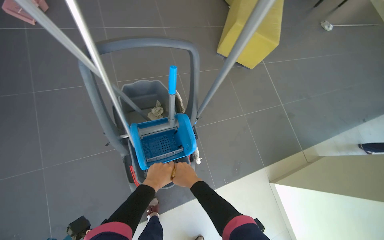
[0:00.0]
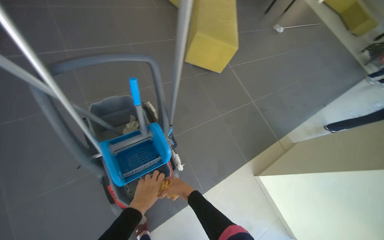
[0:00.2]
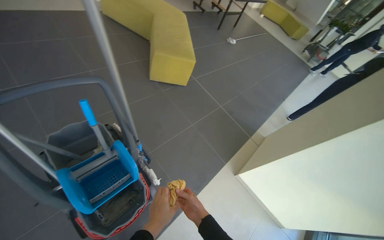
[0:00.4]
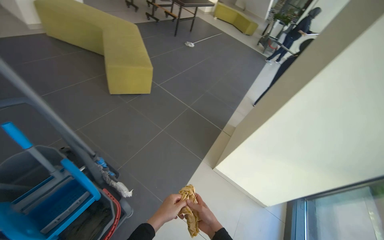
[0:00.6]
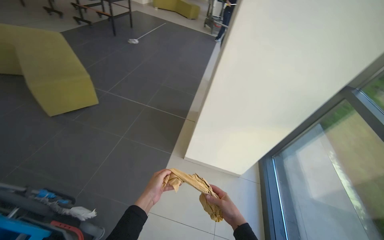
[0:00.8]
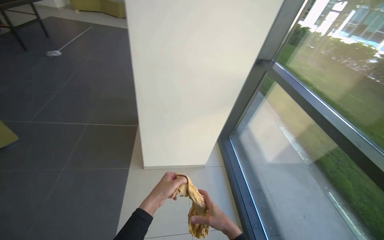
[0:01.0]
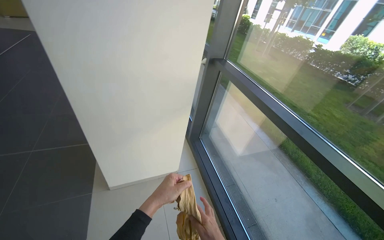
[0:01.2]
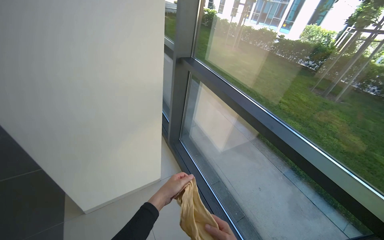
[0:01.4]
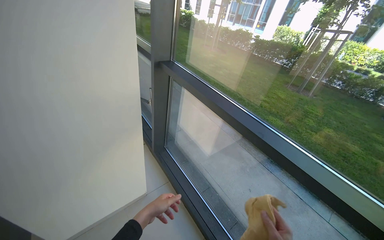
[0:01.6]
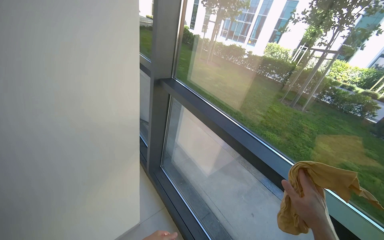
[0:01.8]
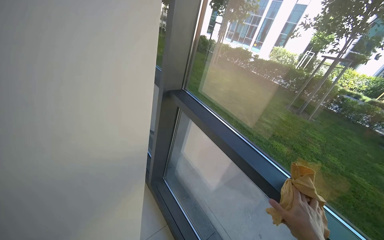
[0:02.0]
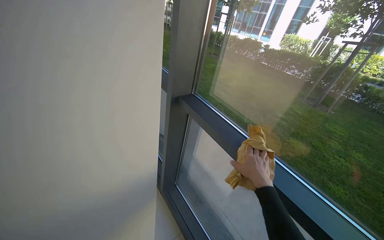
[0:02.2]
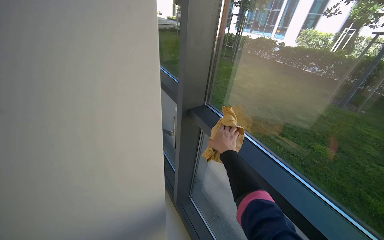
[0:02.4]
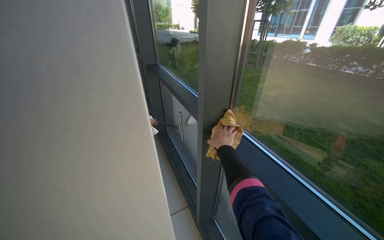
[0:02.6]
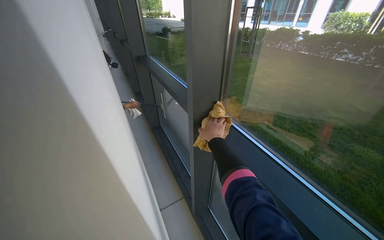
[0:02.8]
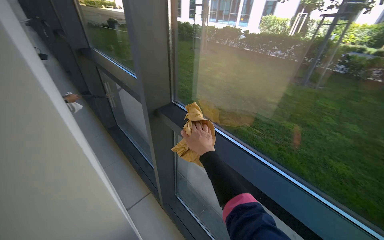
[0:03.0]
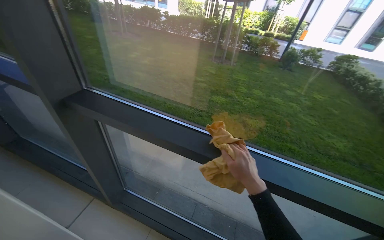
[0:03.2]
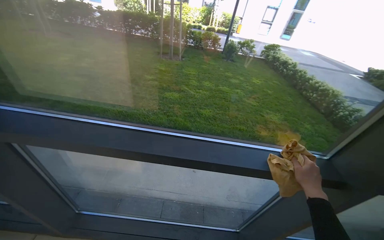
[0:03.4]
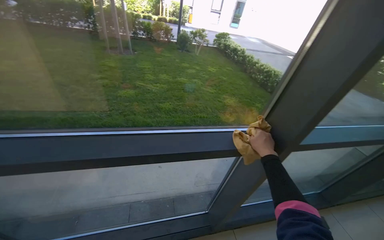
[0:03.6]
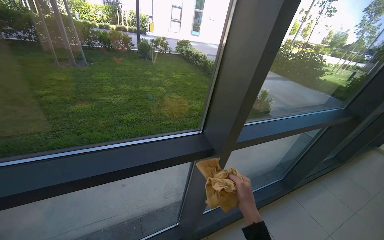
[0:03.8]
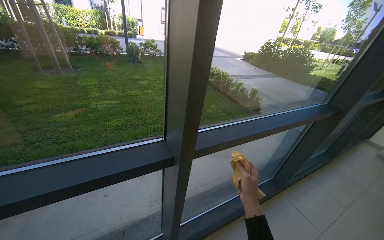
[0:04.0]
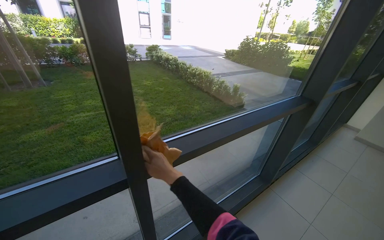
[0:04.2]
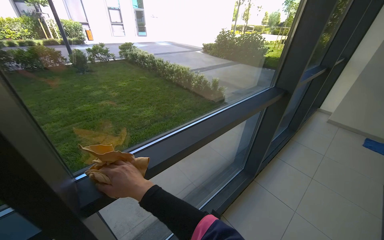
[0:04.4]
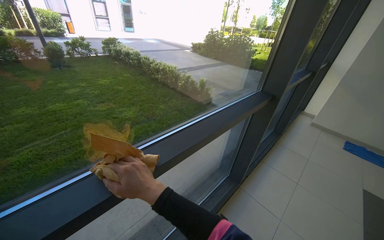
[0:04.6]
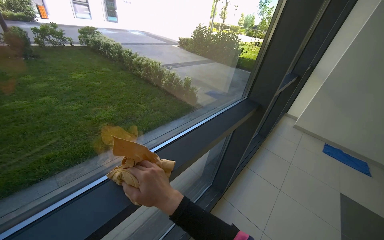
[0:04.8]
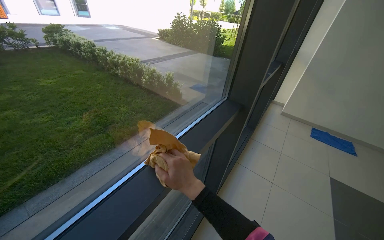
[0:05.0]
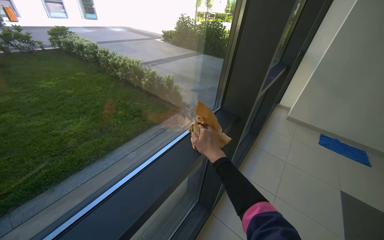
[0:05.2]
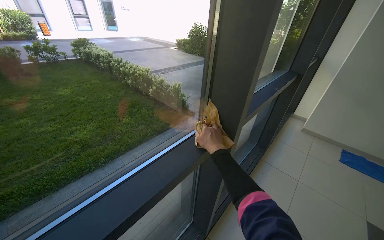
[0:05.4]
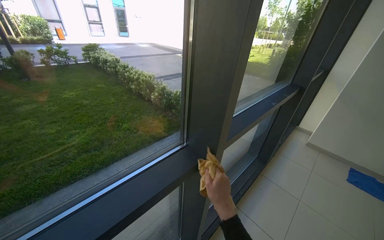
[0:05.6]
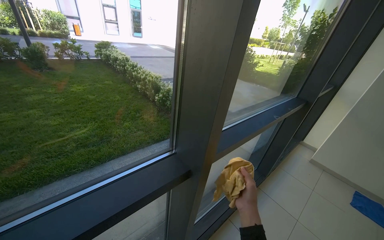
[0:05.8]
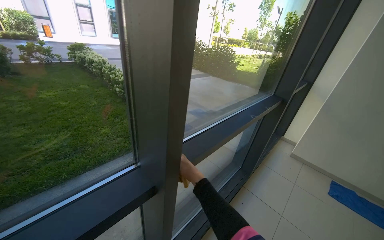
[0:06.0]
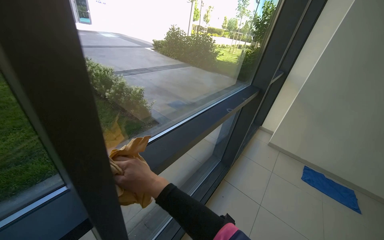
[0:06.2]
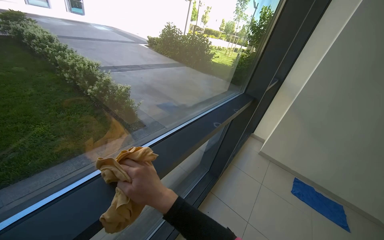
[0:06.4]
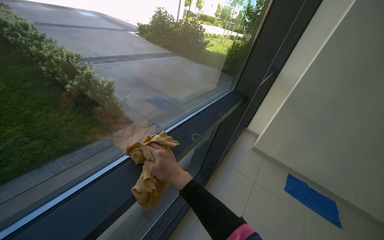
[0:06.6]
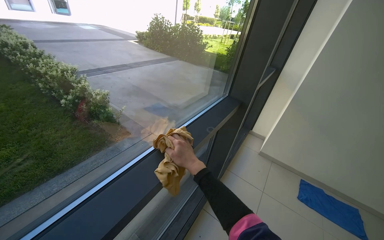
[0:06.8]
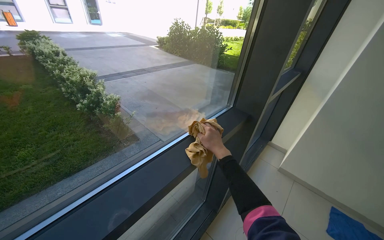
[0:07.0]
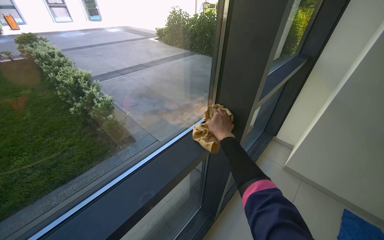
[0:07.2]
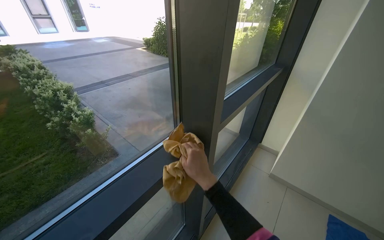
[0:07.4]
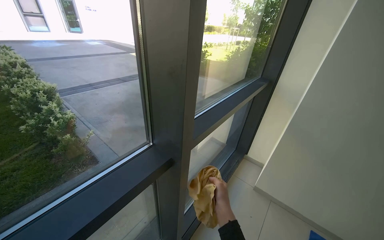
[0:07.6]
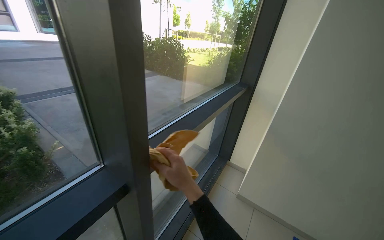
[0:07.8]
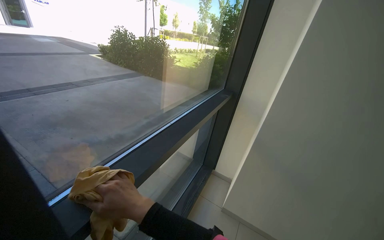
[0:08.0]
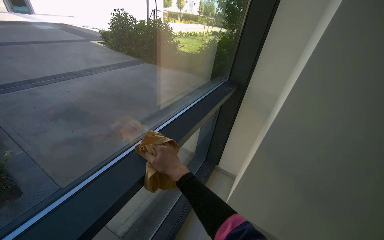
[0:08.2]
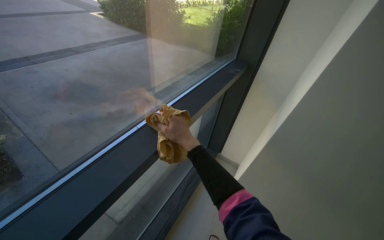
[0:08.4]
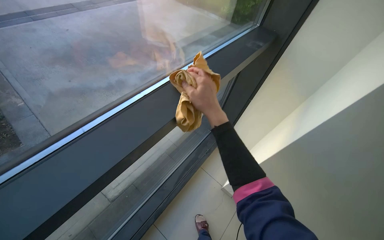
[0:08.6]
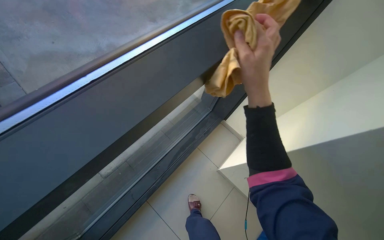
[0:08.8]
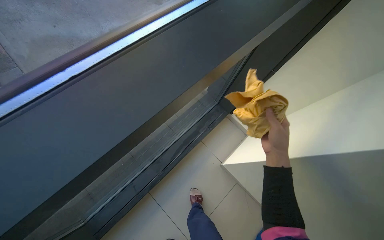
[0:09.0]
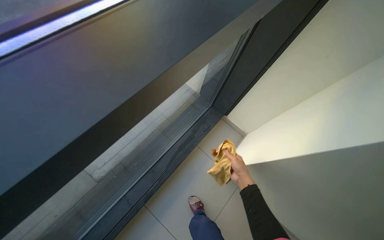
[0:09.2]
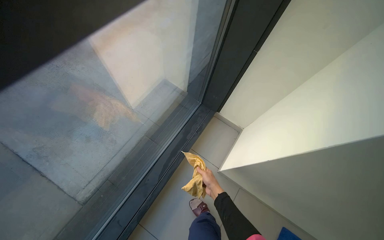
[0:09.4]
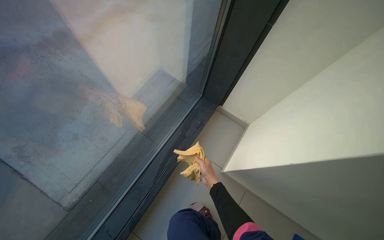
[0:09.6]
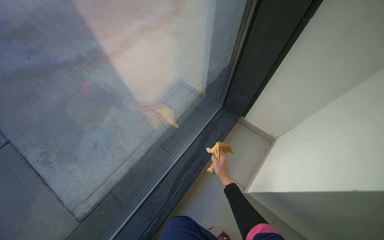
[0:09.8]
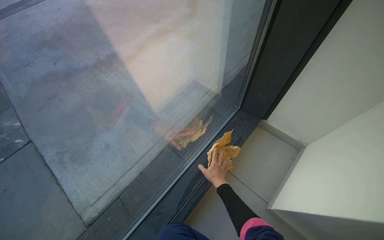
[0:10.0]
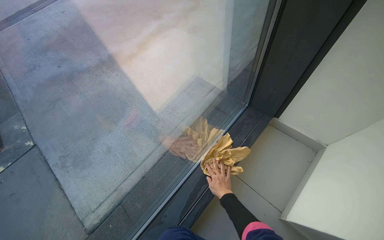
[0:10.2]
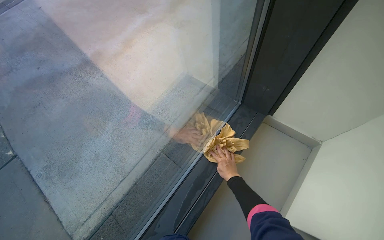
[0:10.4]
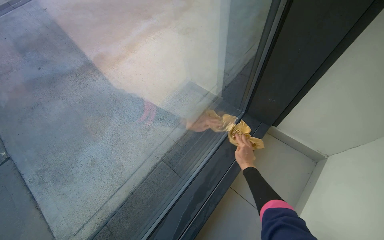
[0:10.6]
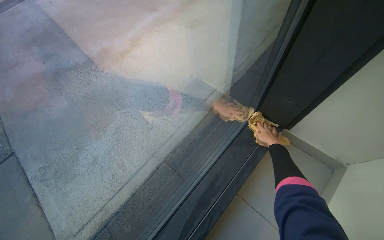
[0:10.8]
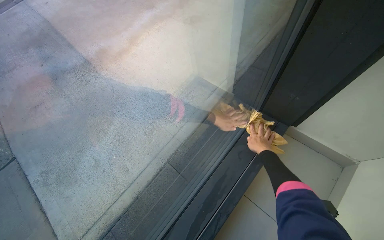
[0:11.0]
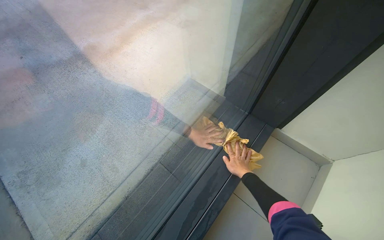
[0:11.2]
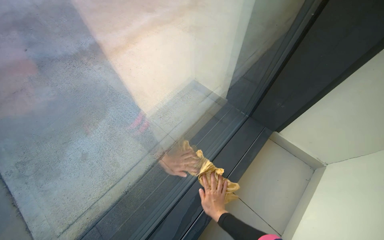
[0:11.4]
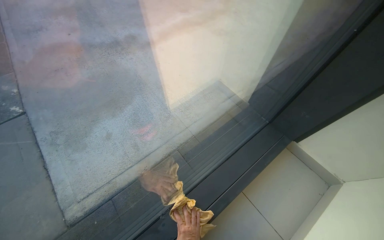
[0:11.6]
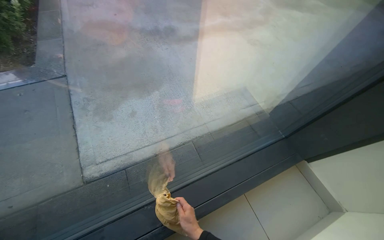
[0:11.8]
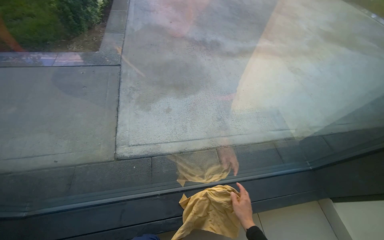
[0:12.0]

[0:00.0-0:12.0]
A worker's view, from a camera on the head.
Job: cleaning windows.
The whole recording: Wiping window frames and glass. The worker wipes the window frames and glass with a yellow cloth, periodically wringing it in a bucket.
0:00.0 to 0:01.6: The camera is carried some 1 m. The wearer looks approximately 105 degrees further to the right.
0:01.6 to 0:03.0: The camera travels some 70 cm.
0:03.0 to 0:04.4: The head travels some 1 m. The wearer's head swings approximately 90 degrees to the right.
0:04.4 to 0:06.0: The head travels some 1 m.
0:06.0 to 0:07.6: The camera travels about 1.5 m.
0:07.6 to 0:09.0: The camera is carried some 70 cm. The wearer looks about 15 degrees further downward.
0:09.0 to 0:10.4: The wearer moves some 50 cm.
0:10.4 to 0:12.0: The scene turns approximately 45 degrees clockwise in the picture.

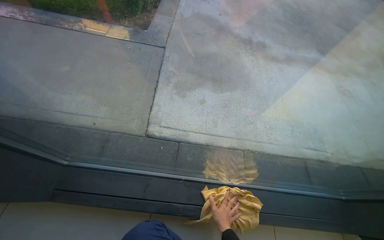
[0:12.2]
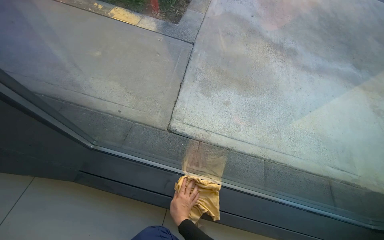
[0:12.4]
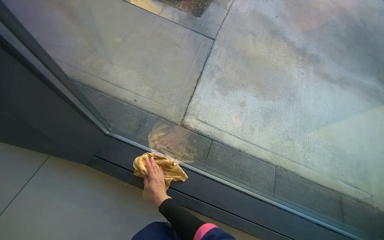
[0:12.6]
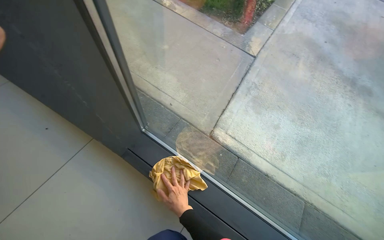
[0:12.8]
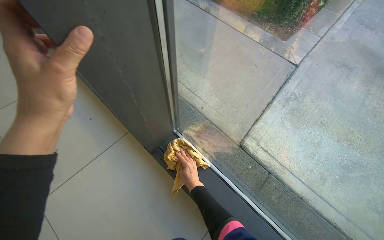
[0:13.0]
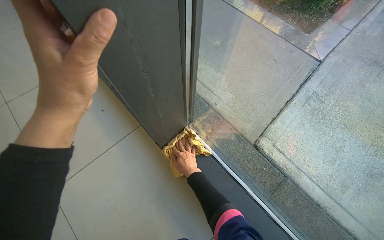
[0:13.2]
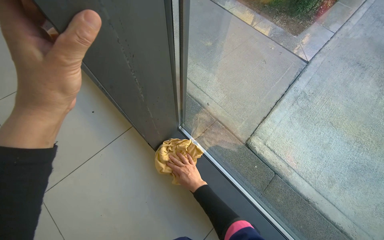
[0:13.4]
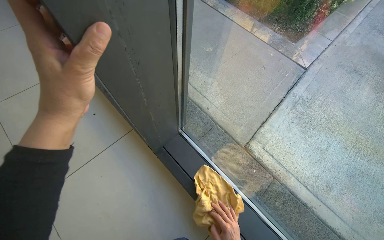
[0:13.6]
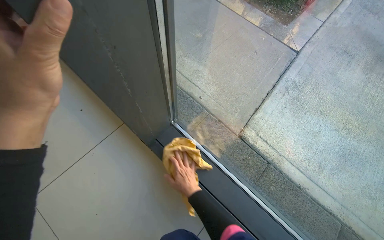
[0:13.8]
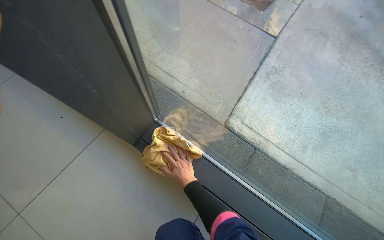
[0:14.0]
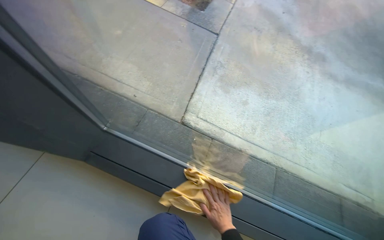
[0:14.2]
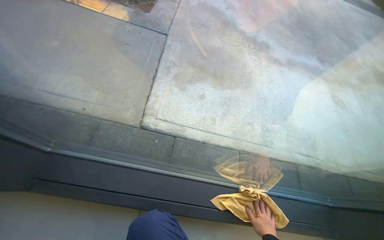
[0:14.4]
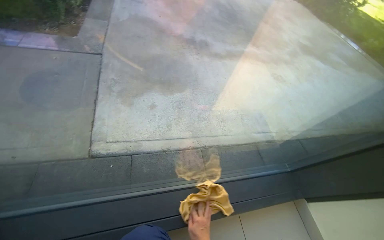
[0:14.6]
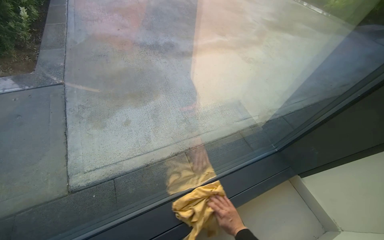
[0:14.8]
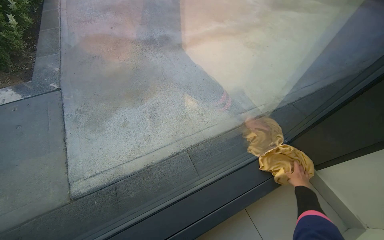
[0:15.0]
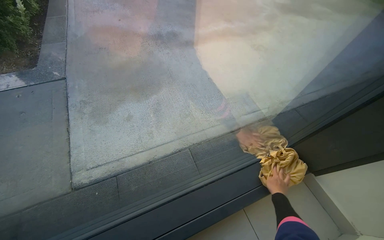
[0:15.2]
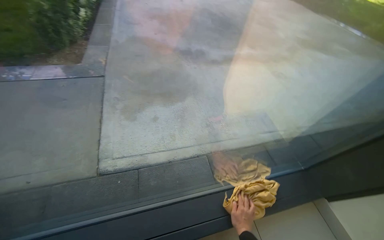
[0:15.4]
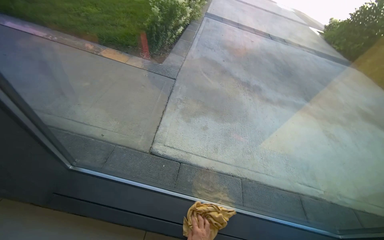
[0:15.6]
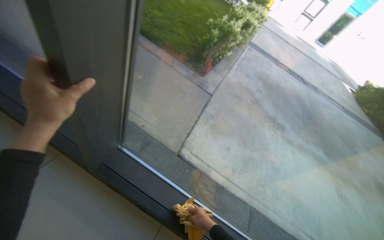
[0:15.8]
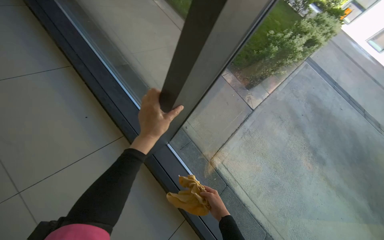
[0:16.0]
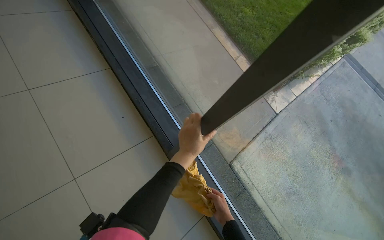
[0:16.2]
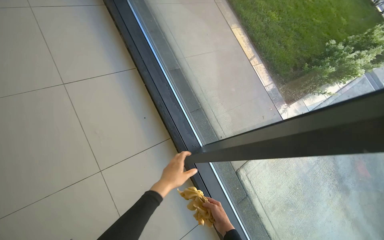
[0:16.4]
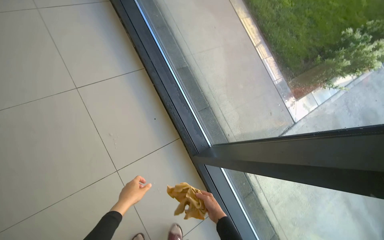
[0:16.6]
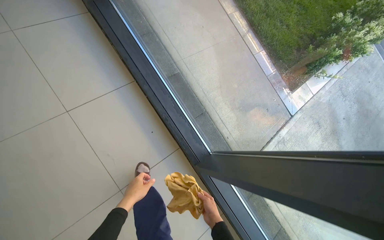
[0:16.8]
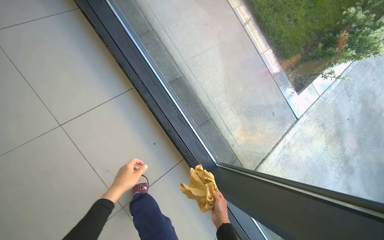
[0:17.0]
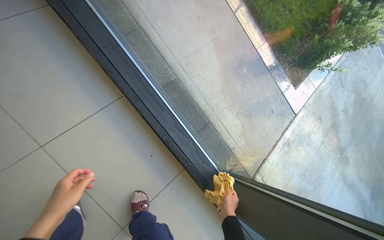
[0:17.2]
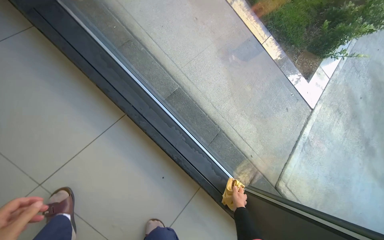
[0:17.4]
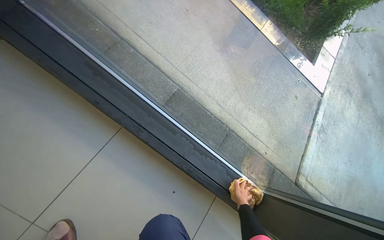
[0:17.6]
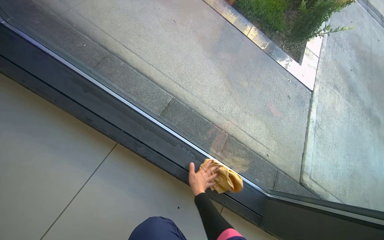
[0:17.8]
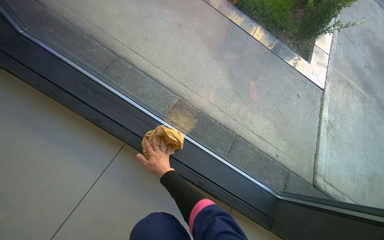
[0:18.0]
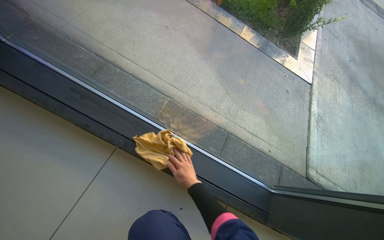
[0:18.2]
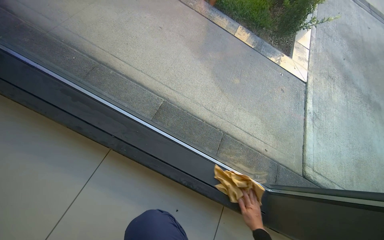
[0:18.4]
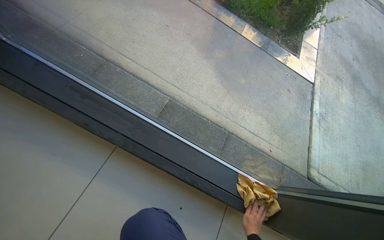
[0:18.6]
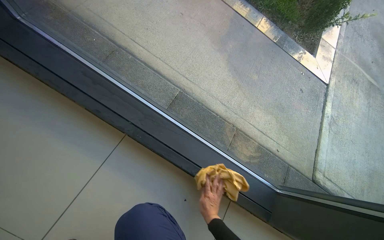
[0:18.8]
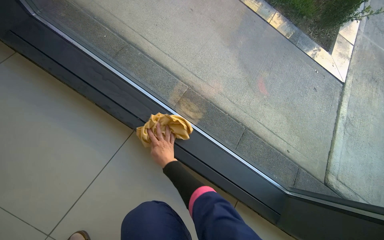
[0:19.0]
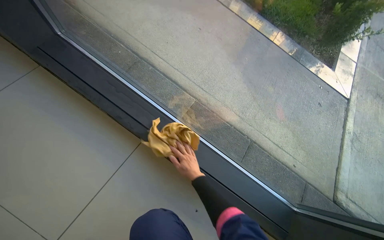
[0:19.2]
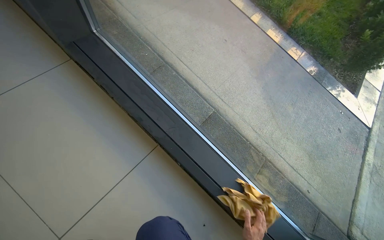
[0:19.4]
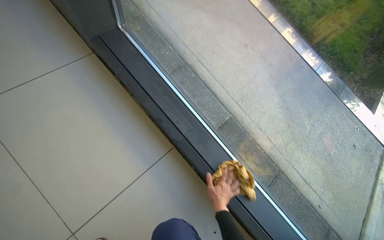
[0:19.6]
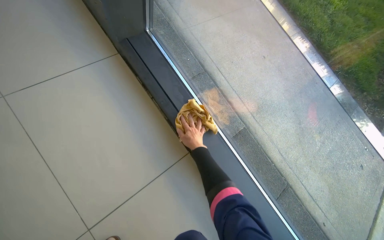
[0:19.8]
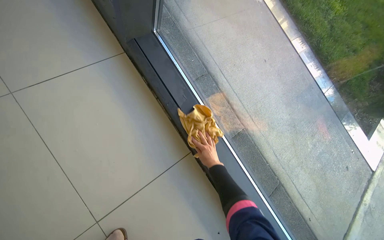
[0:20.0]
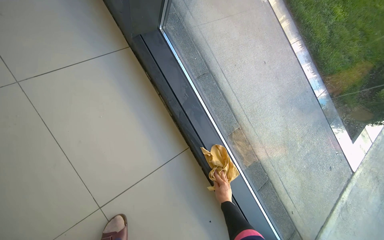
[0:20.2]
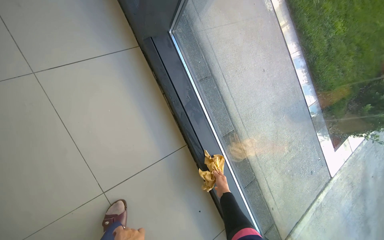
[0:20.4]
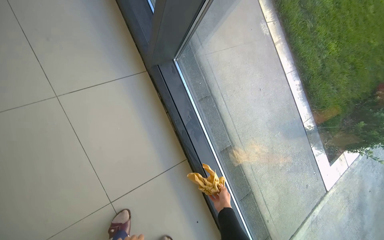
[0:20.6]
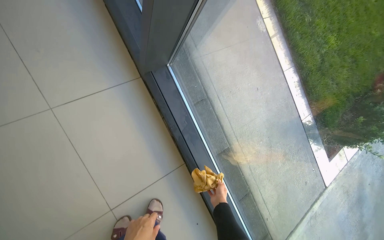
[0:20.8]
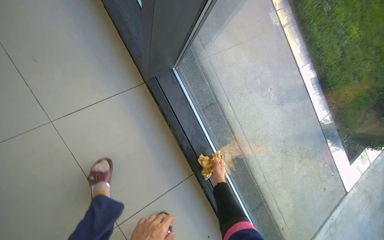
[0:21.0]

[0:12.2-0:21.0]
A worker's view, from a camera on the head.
Job: cleaning windows.
The whole recording: Wiping window frames and glass. The worker wipes the window frames and glass with a yellow cloth, periodically wringing it in a bucket.
0:12.2 to 0:13.6: The head rotates about 40 degrees to the left.
0:13.6 to 0:15.2: The camera travels some 60 cm. The head turns to the right by some 70 degrees.
0:15.2 to 0:16.6: The camera travels approximately 1 m. The head rotates approximately 85 degrees to the left.
0:16.6 to 0:18.0: The camera travels roughly 60 cm. The scene rotates counterclockwise by about 30 degrees.
0:18.0 to 0:19.6: The right hand goes left and right, approximately 35 cm each way, reversing 3 times.
0:19.6 to 0:21.0: The head travels about 40 cm.
